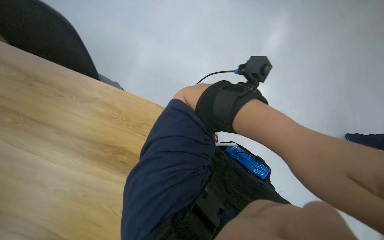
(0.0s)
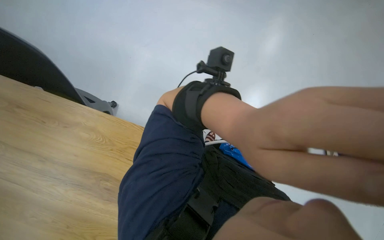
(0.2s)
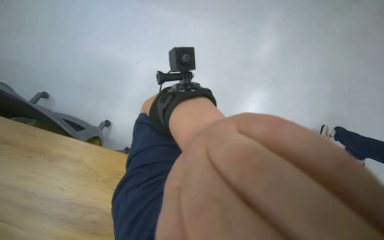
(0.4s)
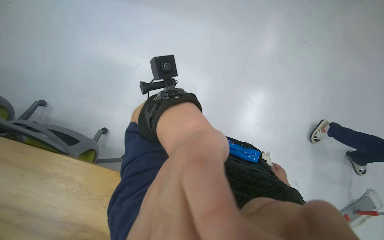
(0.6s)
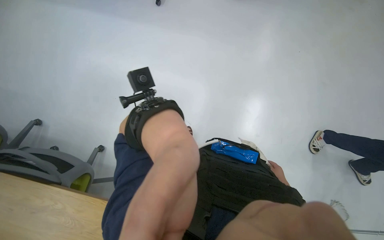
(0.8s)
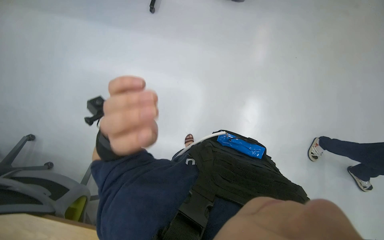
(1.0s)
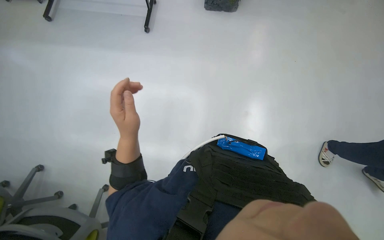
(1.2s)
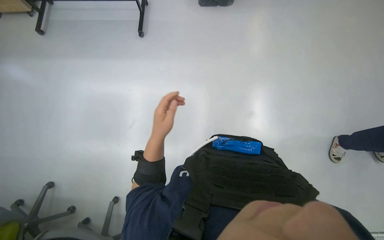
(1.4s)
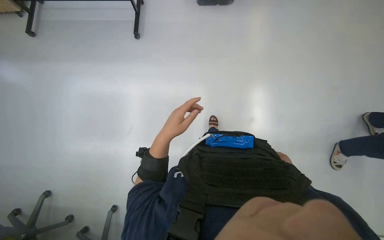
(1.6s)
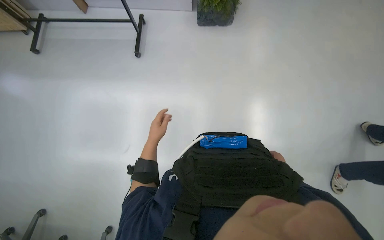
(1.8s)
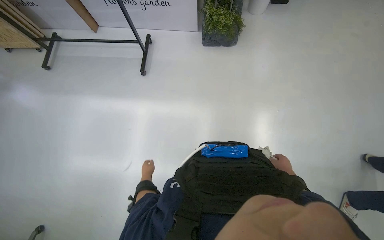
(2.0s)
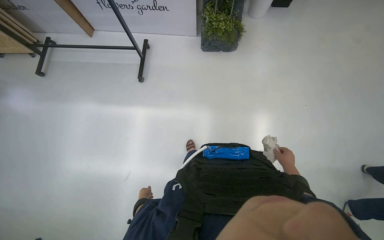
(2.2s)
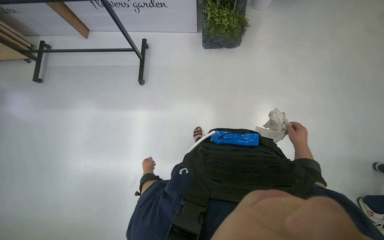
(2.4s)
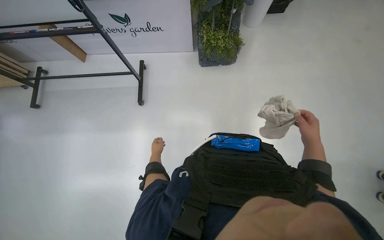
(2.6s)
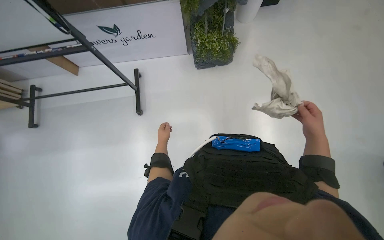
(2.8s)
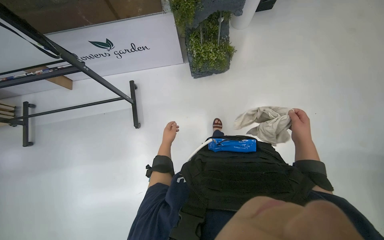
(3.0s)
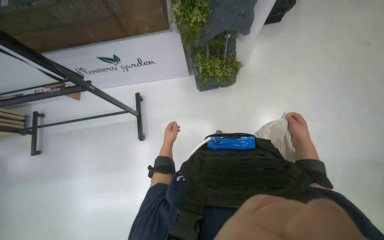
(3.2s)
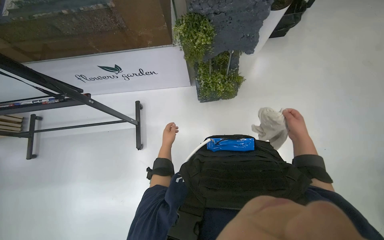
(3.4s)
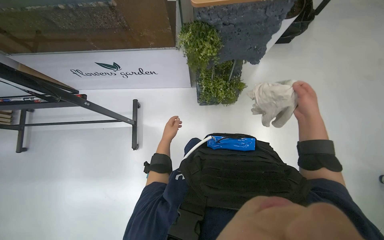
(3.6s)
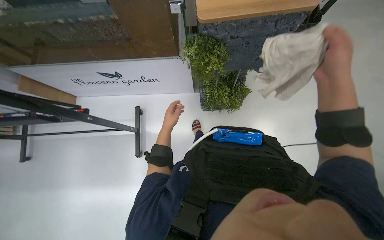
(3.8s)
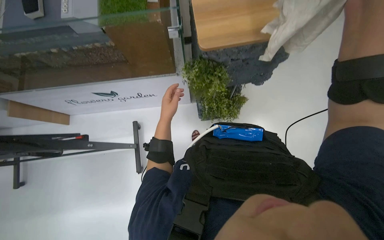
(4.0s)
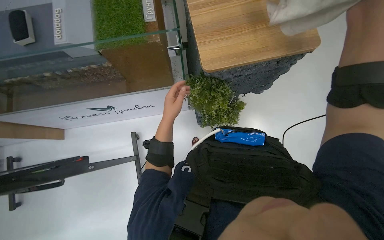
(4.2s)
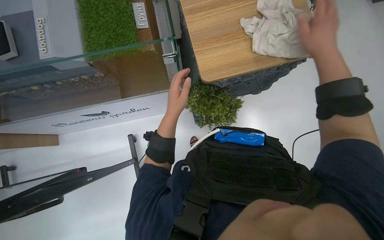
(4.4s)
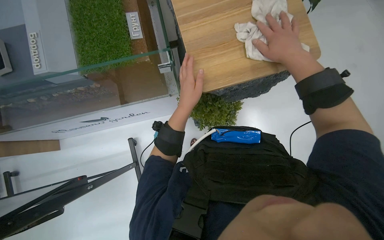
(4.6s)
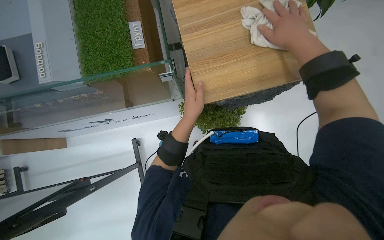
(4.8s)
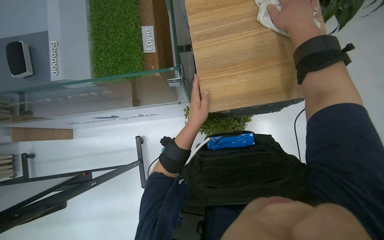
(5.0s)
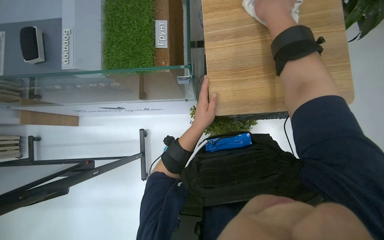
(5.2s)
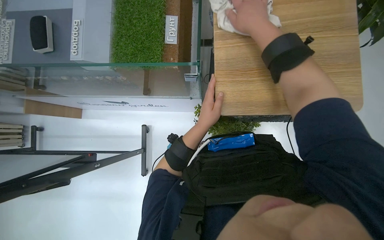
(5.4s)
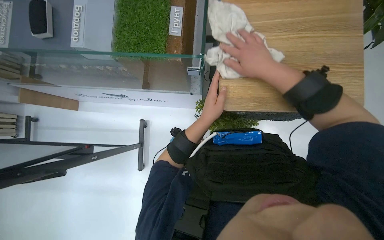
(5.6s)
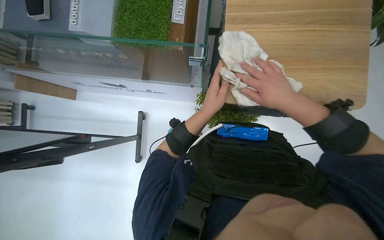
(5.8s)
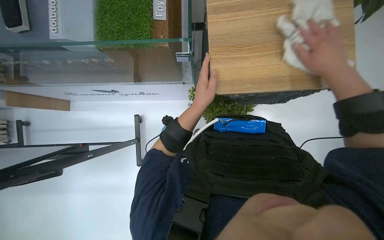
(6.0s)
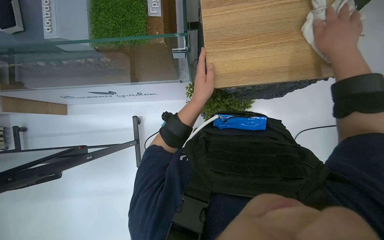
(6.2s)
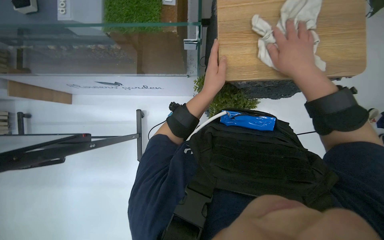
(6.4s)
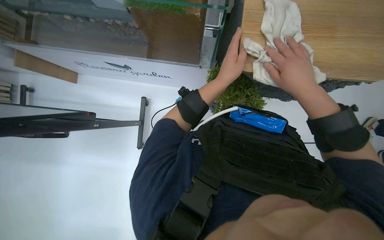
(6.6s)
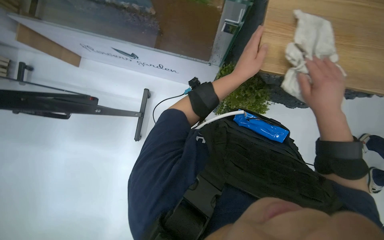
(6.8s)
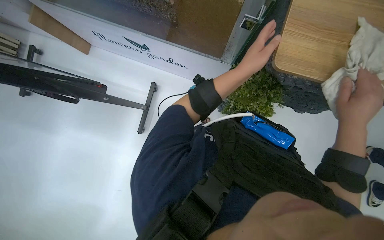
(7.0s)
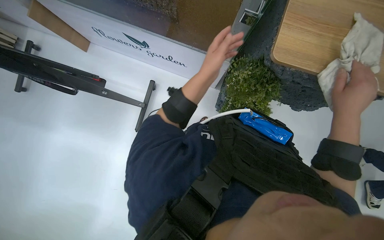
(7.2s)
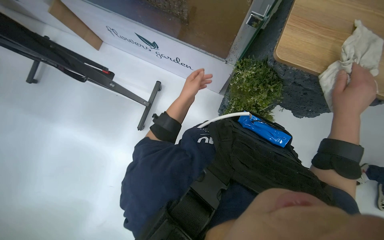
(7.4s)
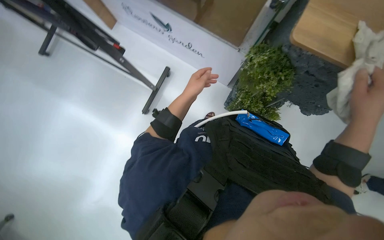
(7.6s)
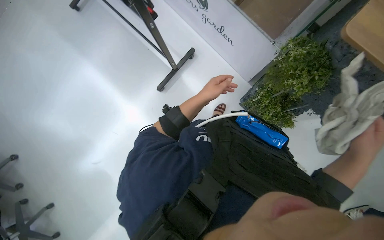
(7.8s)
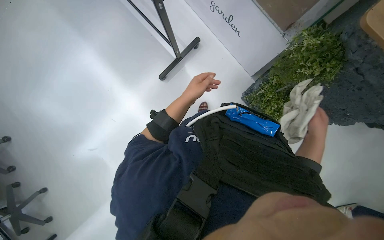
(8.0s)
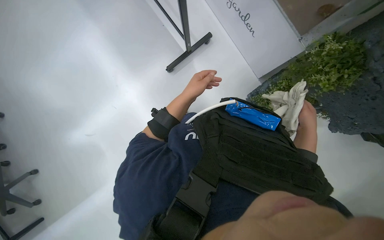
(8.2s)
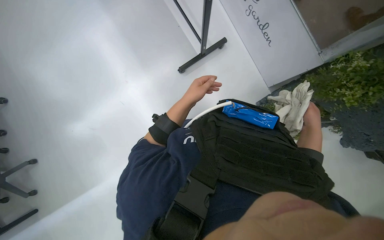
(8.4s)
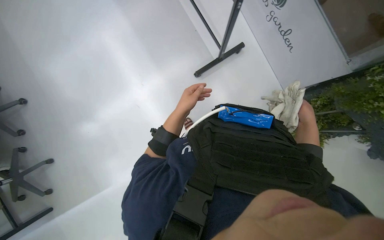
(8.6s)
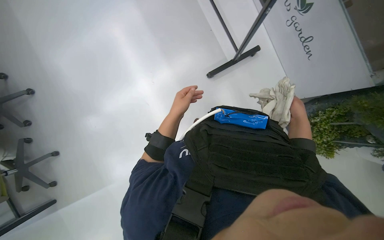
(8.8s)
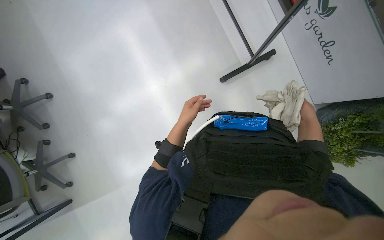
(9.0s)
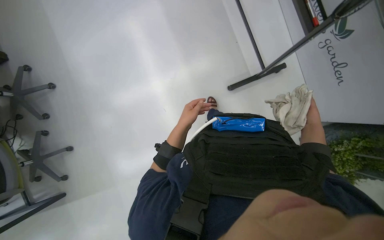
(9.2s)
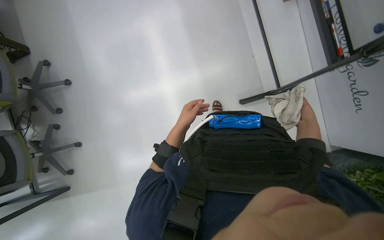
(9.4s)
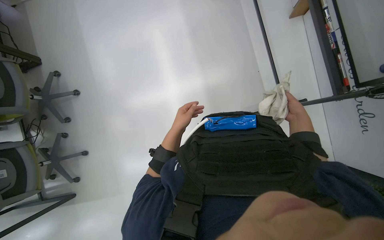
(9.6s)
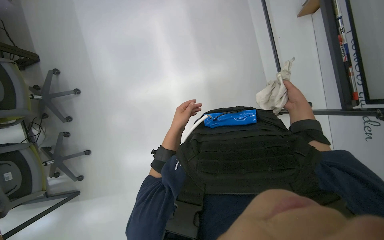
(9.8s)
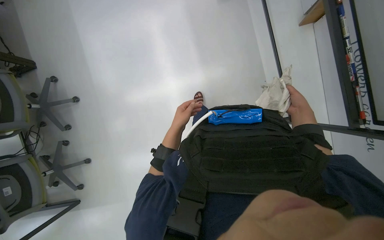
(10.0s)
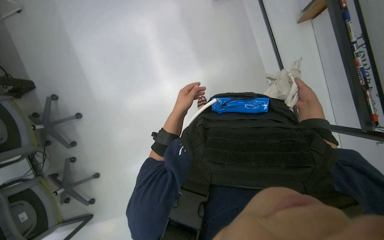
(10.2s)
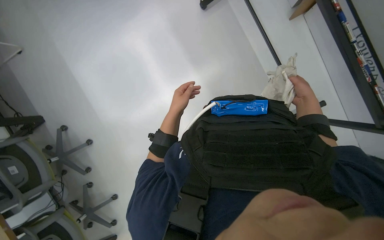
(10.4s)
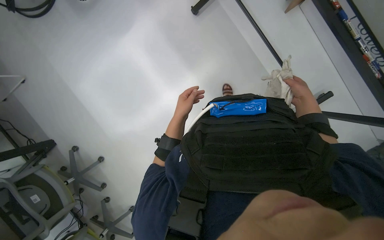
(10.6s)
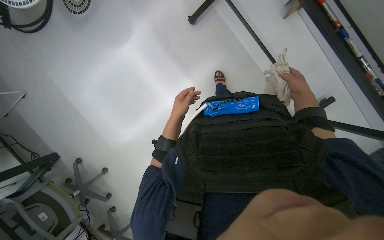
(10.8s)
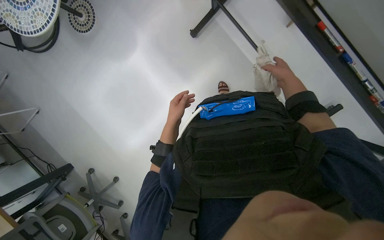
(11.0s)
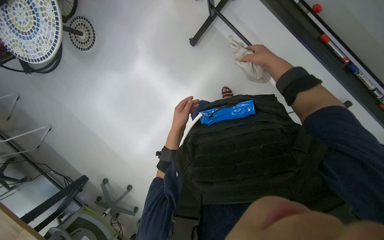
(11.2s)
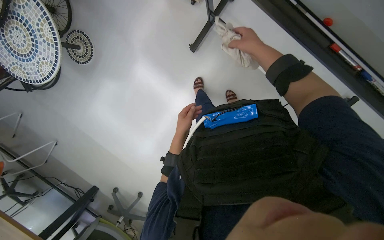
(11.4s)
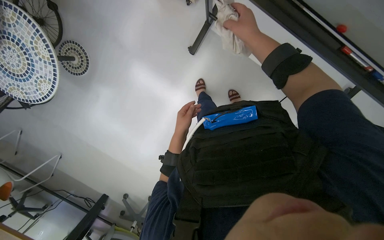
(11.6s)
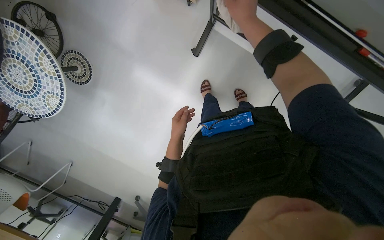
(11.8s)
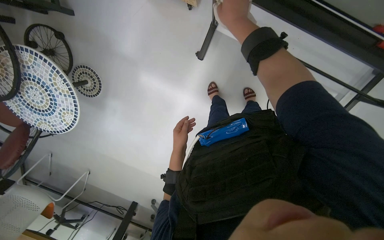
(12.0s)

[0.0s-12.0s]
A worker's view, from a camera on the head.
Job: wiping surfaces.
The whole recording: Wiping various surfaces. The worker wipes various surfaces including a black table, a white shelf, and a window.
0.0s to 1.6s: The view tilts about 15 degrees upward.
1.6s to 3.0s: The wearer looks roughly 15 degrees further upward. The left hand goes about 35 cm farther from the camera, and reaches about 30 cm down the picture, then returns.
3.0s to 4.4s: The wearer moves roughly 70 cm.
4.4s to 6.0s: The right hand reaches approximately 20 cm to the left, then returns.
6.0s to 7.6s: Everything in view rotates roughly 30 degrees clockwise. The left hand moves farther from the camera, about 10 cm. The right hand heads down the picture, covering some 15 cm.
7.6s to 9.0s: The camera is carried approximately 50 cm. Everything in view rotates some 35 degrees clockwise.
9.0s to 10.4s: The camera is carried approximately 70 cm.
10.4s to 12.0s: The camera travels some 80 cm. The scene rotates counterclockwise by some 35 degrees.

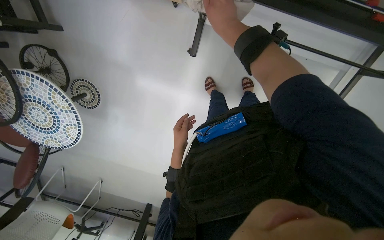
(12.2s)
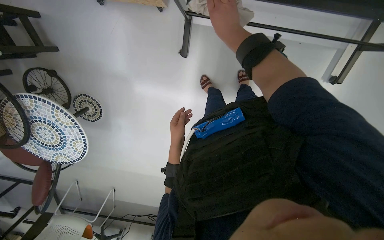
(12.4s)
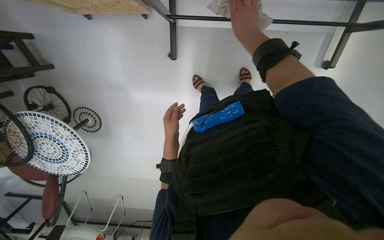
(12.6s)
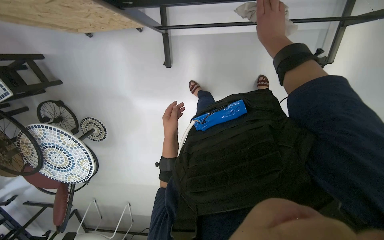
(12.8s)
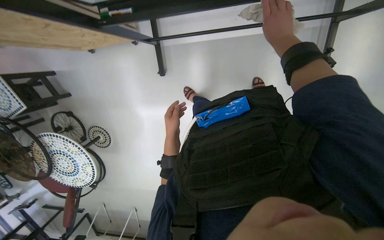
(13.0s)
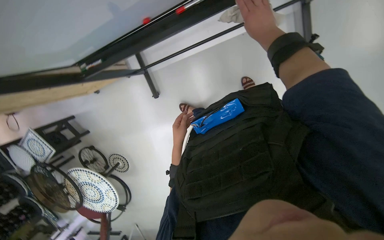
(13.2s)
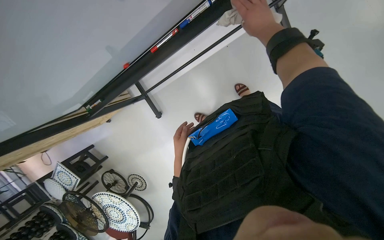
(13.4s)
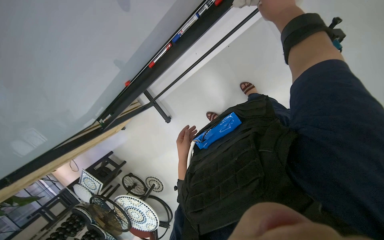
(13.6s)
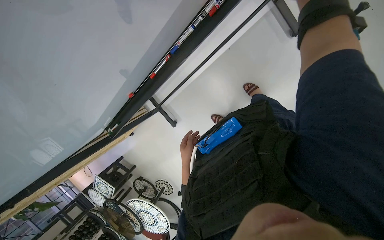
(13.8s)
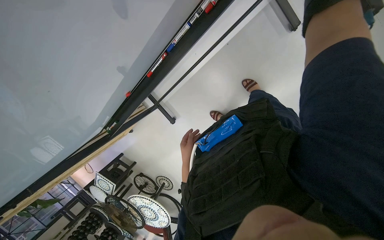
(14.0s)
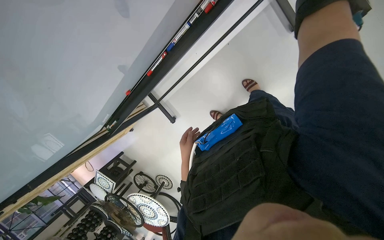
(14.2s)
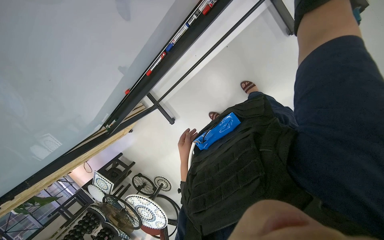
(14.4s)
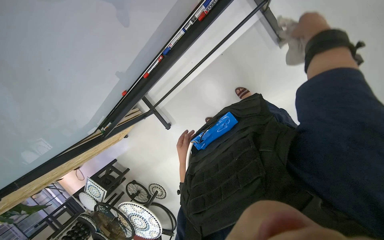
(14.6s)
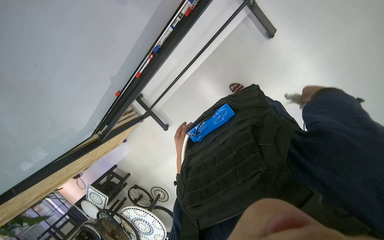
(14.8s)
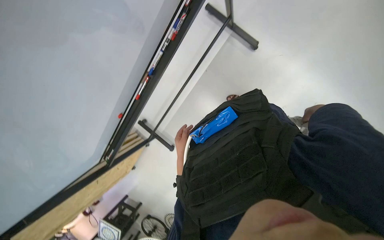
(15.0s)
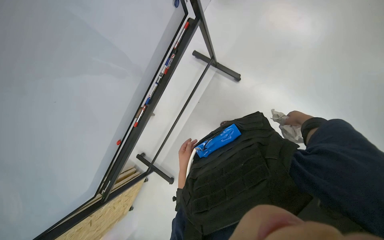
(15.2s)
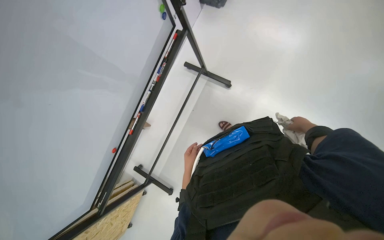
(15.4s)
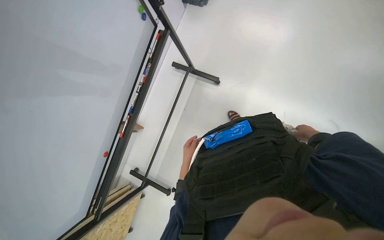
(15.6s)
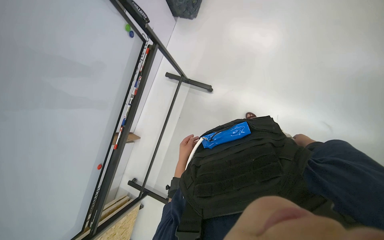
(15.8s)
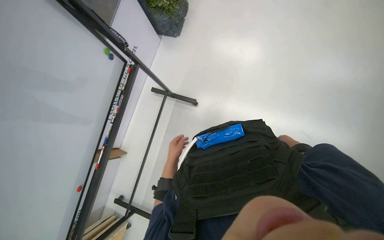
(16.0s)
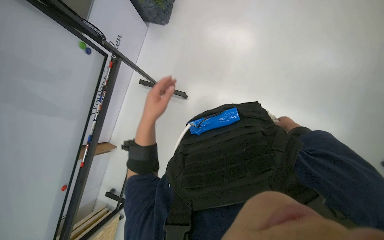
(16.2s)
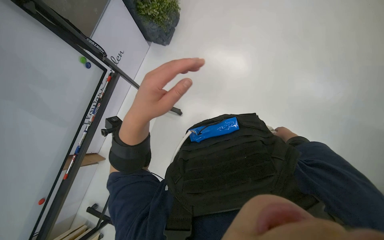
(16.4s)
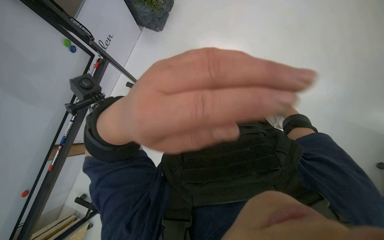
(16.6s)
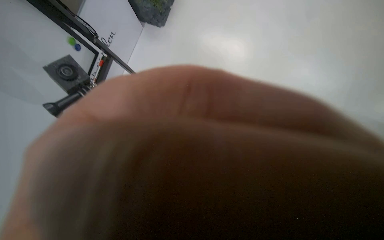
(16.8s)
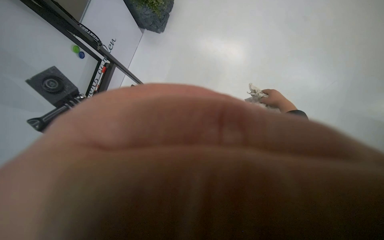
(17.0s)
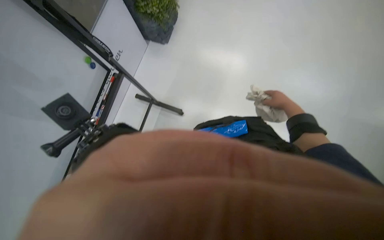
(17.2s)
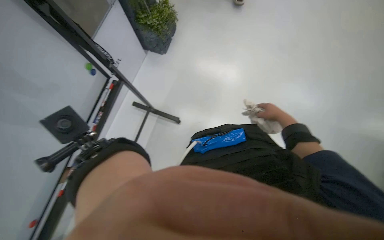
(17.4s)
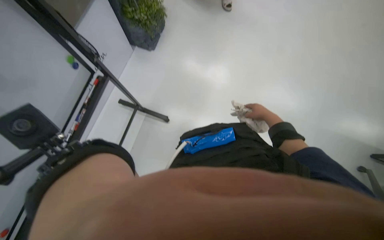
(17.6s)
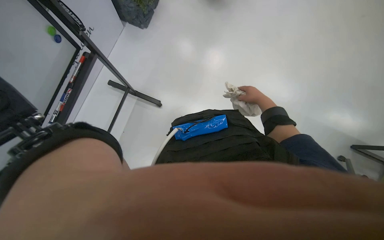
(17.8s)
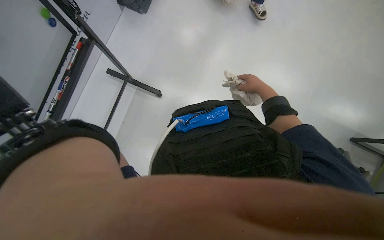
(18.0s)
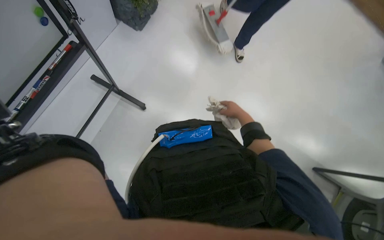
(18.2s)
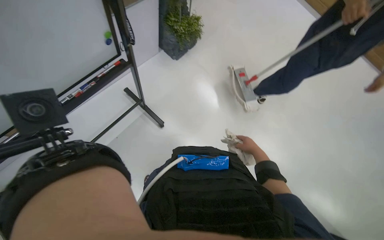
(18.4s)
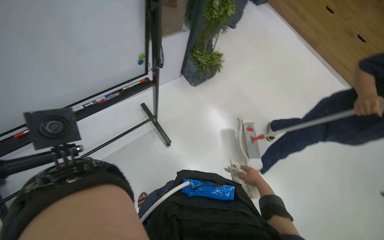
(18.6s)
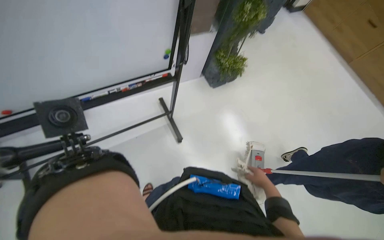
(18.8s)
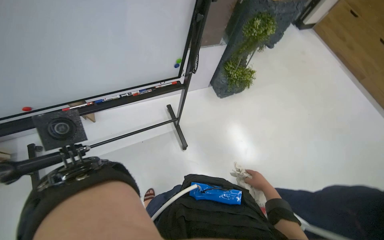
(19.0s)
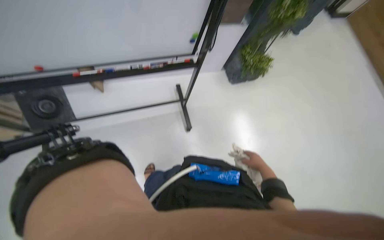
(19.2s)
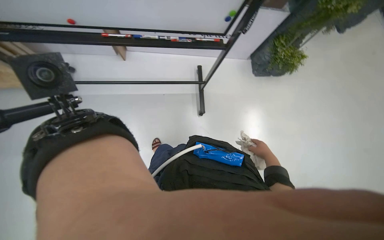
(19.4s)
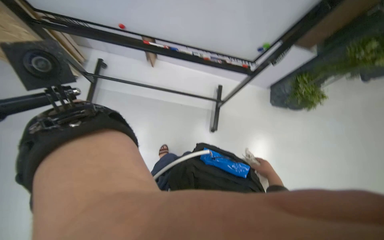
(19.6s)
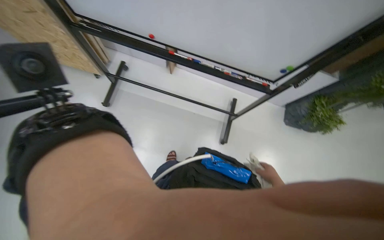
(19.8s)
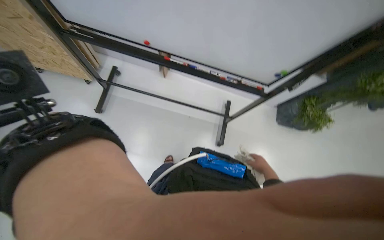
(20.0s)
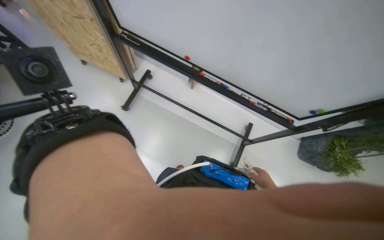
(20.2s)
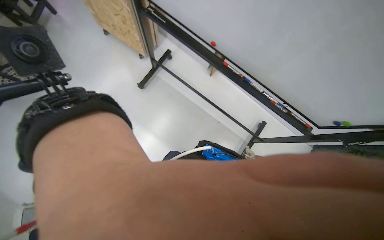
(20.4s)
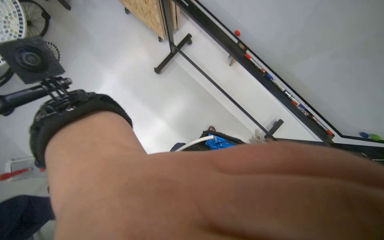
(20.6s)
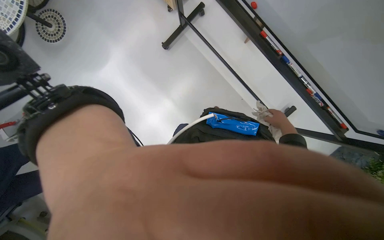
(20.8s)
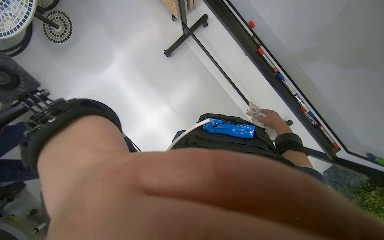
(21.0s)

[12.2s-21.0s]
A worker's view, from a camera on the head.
Job: wiping surfaces.
The whole recording: Wiping various surfaces. The worker wipes various surfaces including a black table, a white shelf, and a window.
12.2s to 13.6s: The camera is carried roughly 80 cm. The camera is aimed roughly 35 degrees further to the left. The wearer looks about 10 degrees further upward. The scene turns approximately 45 degrees counterclockwise in the picture.
13.6s to 15.2s: The view tips upward by roughly 25 degrees.
16.6s to 18.0s: The right hand heads to the left, covering about 10 cm.
18.0s to 19.6s: The wearer's head swings roughly 75 degrees to the left. The camera pitches upward, by approximately 25 degrees.
19.6s to 21.0s: The wearer's head swings about 45 degrees to the left.
